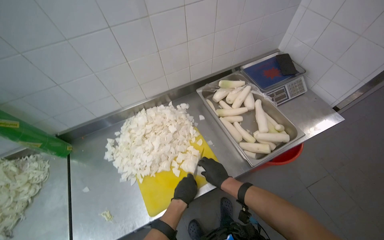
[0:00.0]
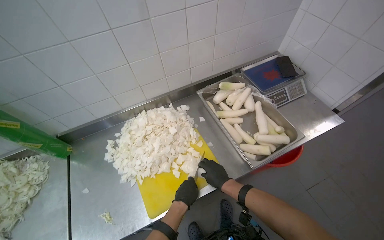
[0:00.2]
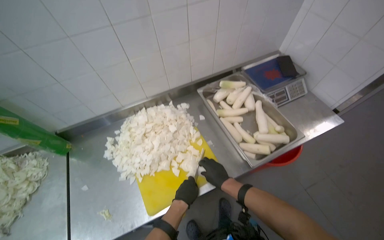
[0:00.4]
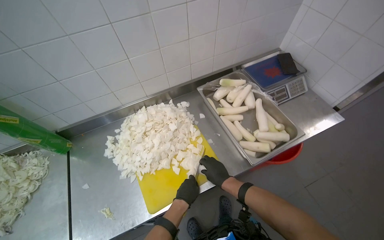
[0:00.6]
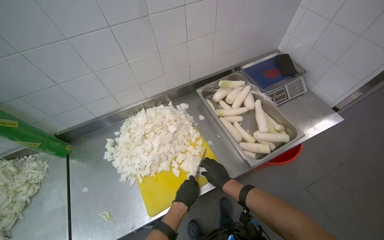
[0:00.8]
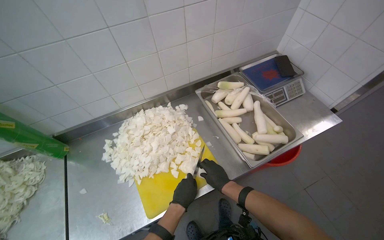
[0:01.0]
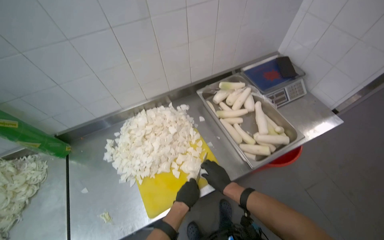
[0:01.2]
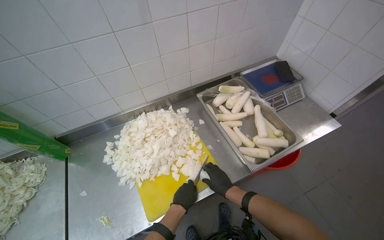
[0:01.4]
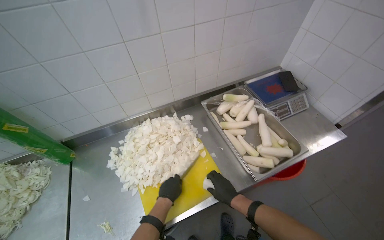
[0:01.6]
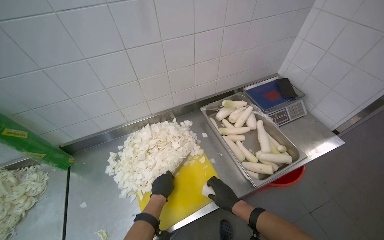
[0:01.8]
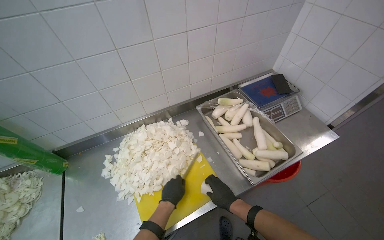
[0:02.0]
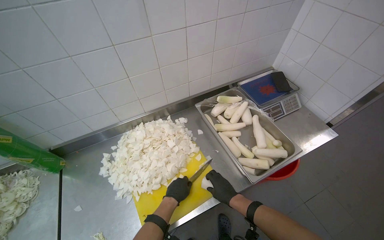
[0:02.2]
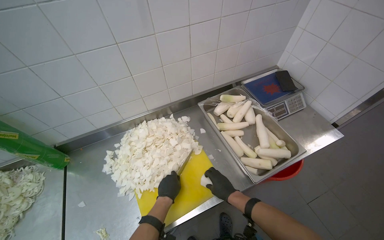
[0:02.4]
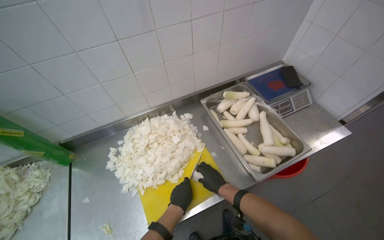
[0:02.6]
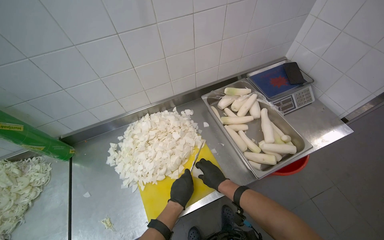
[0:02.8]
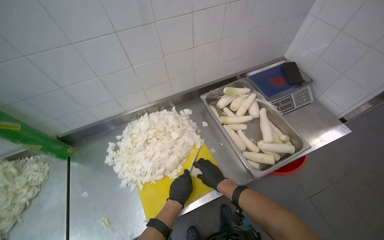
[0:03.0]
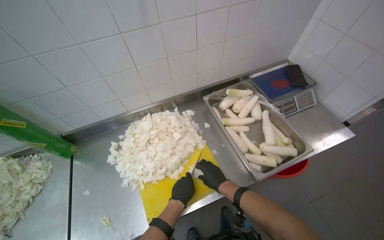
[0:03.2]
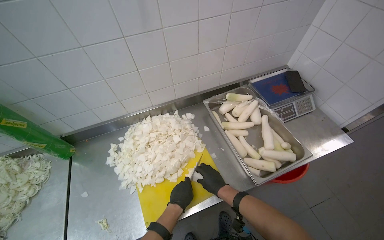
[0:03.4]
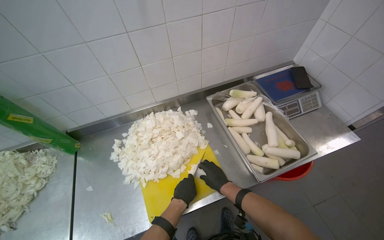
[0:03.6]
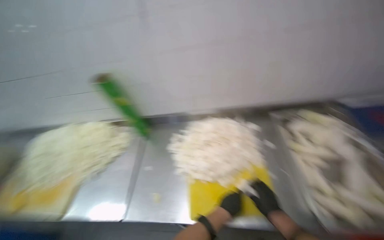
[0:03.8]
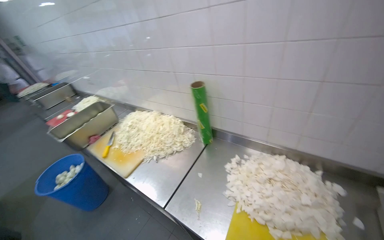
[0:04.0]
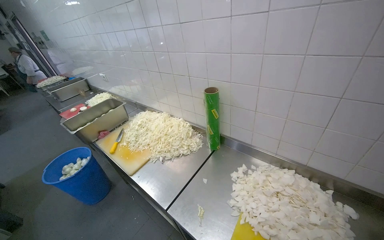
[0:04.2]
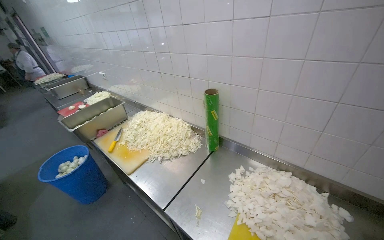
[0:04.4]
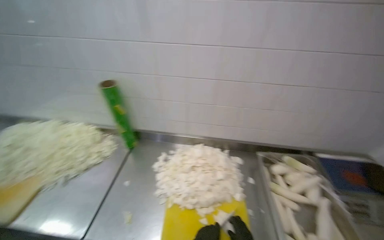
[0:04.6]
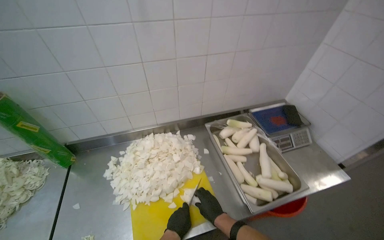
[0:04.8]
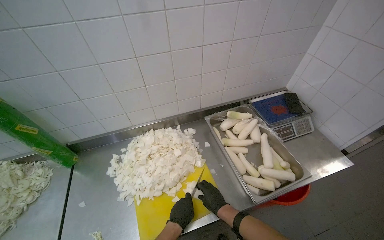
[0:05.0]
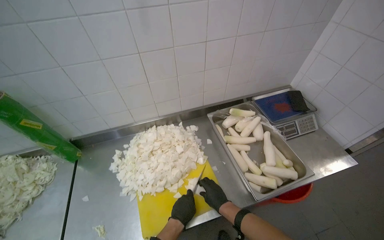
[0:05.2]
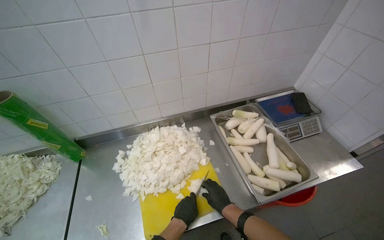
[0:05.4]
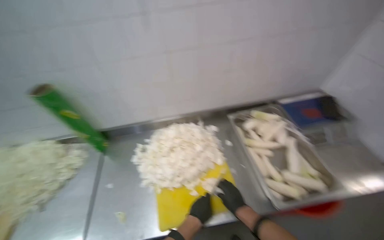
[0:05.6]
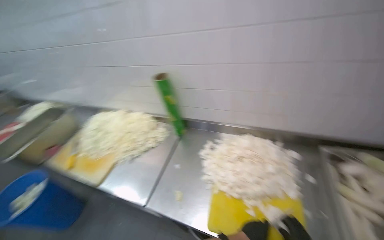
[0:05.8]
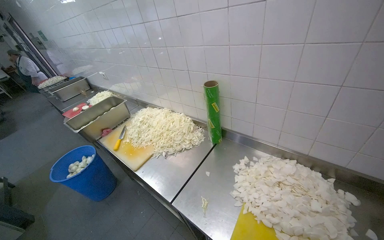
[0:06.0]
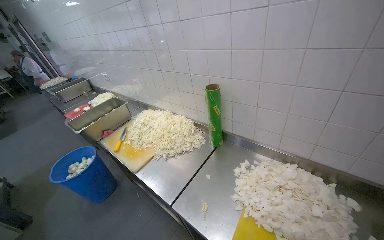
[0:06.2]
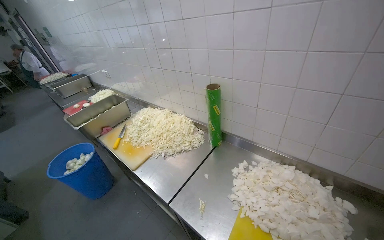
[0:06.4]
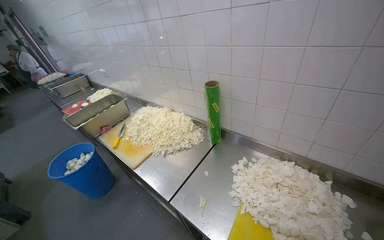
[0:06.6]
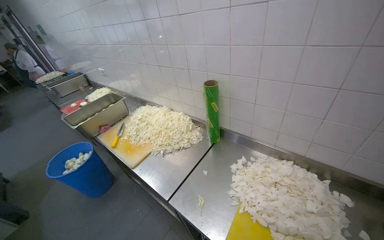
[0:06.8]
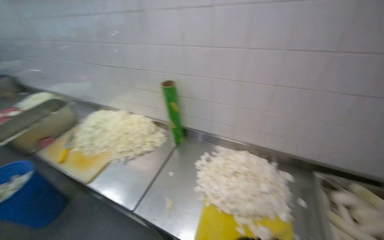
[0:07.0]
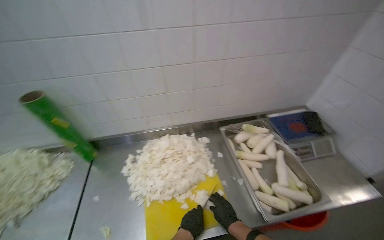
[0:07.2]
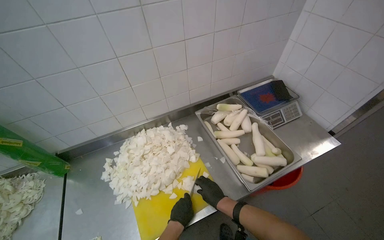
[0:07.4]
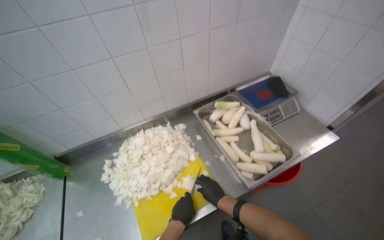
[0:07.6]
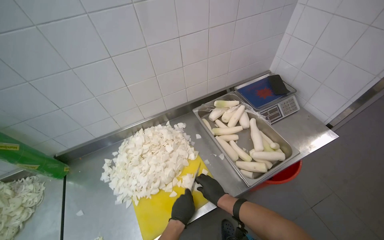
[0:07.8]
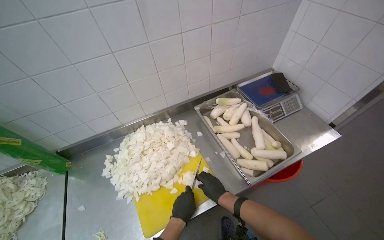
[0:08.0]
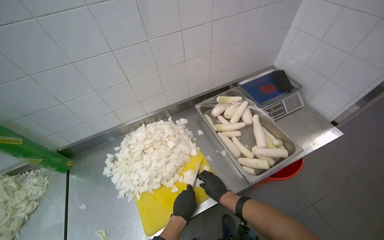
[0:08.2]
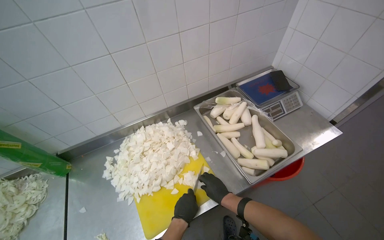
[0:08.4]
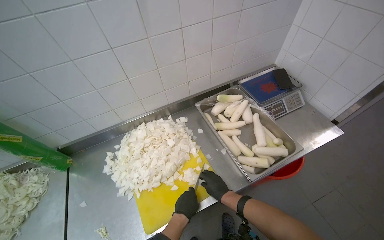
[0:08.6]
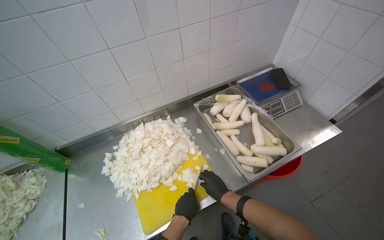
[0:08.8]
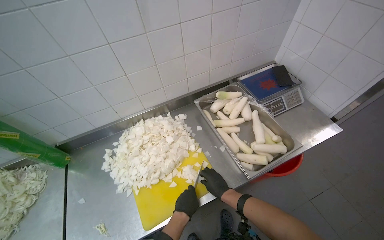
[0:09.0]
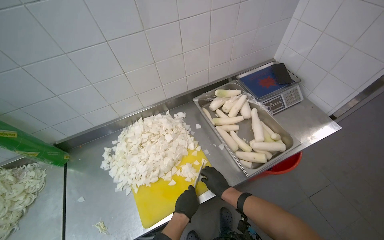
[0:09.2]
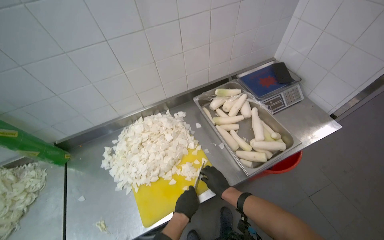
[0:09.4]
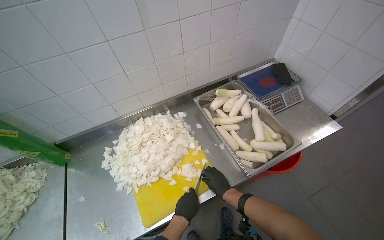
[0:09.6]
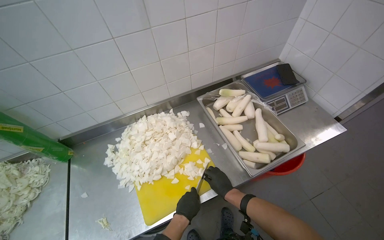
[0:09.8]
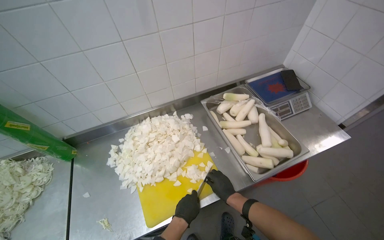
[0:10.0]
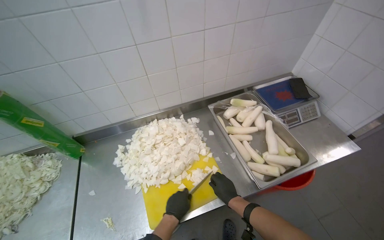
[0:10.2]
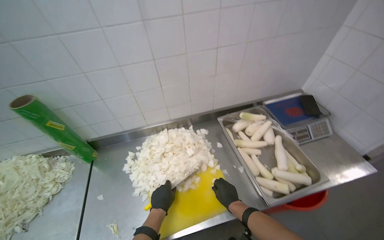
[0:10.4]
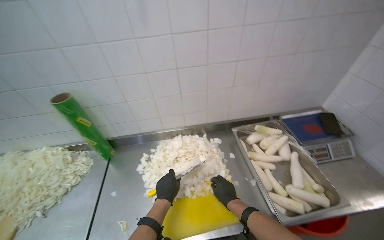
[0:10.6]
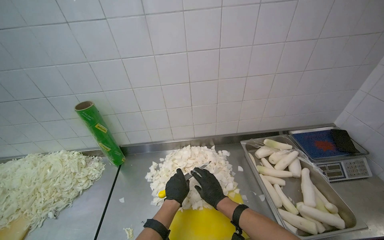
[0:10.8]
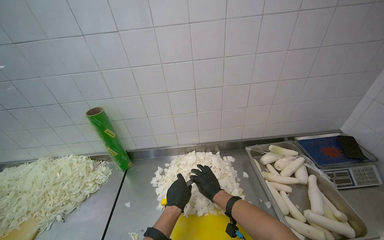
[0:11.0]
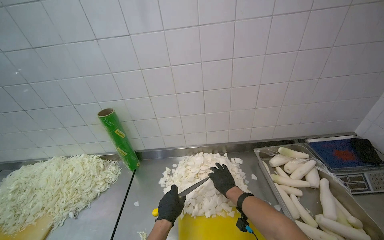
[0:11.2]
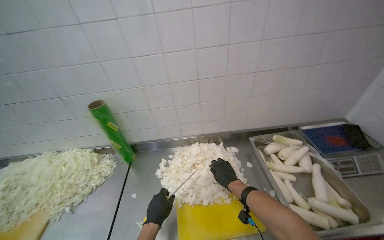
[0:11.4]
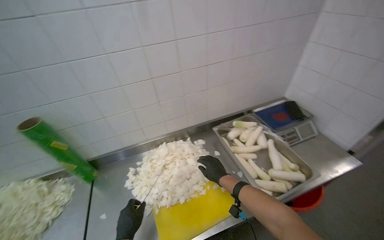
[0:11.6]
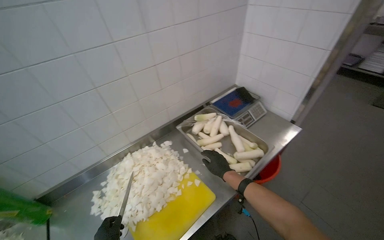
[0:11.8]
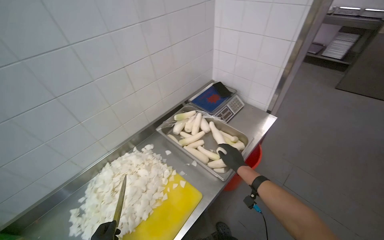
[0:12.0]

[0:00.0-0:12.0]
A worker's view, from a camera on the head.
Job: preparing food.
The whole recording: Chopping white radishes. The worker chops white radishes into small pieces on a yellow cutting board.
0:00.0 to 0:01.6: The hands are busy where they are.
0:01.6 to 0:03.0: The hands stay close to where they were, moving slightly.
0:03.0 to 0:04.4: The wearer looks roughly 60 degrees further to the left.
0:06.0 to 0:07.6: The wearer looks roughly 60 degrees further to the right.
0:09.0 to 0:10.4: The left hand goes some 15 cm to the left.
0:10.4 to 0:12.0: The wearer looks roughly 30 degrees further to the right.

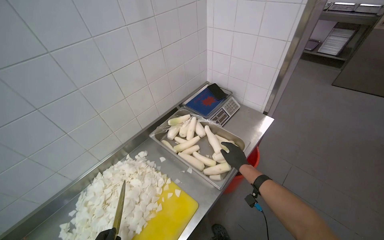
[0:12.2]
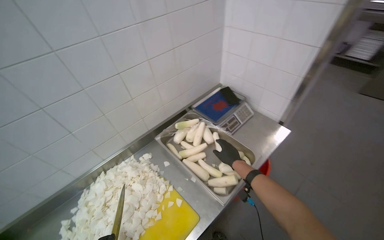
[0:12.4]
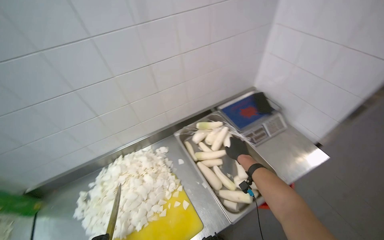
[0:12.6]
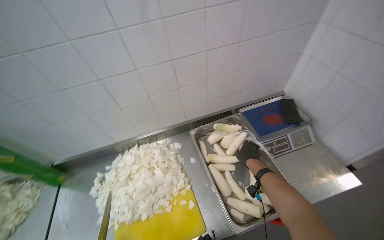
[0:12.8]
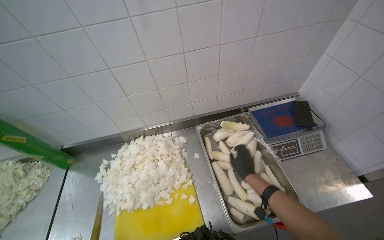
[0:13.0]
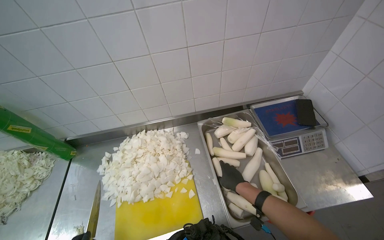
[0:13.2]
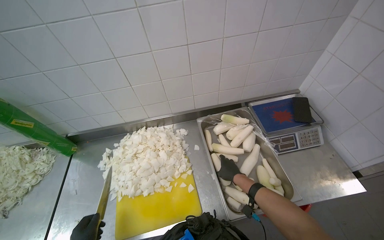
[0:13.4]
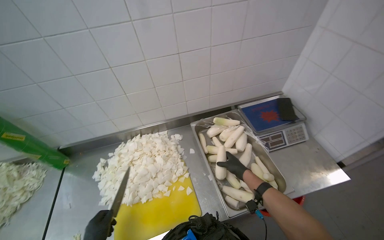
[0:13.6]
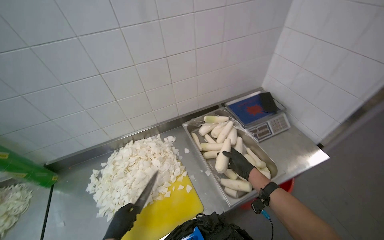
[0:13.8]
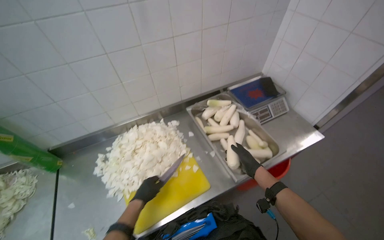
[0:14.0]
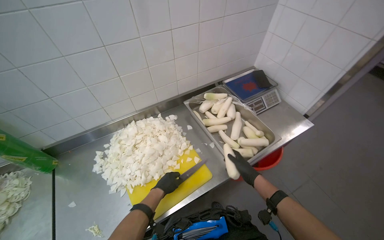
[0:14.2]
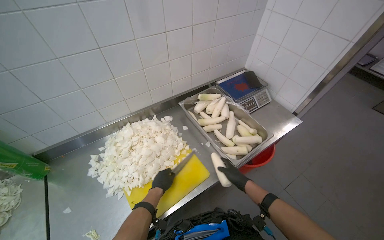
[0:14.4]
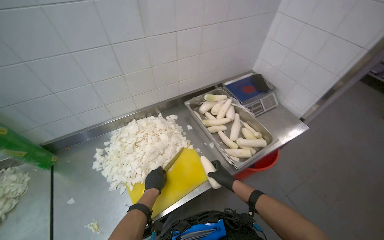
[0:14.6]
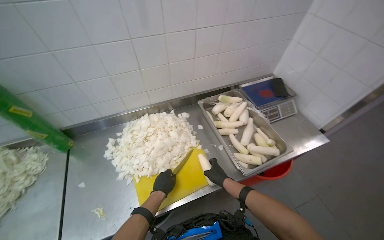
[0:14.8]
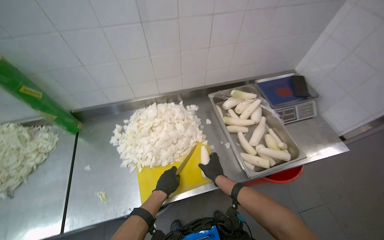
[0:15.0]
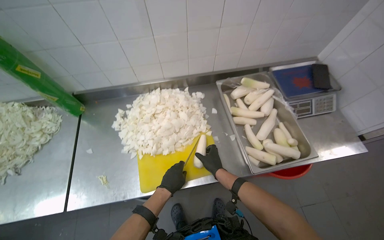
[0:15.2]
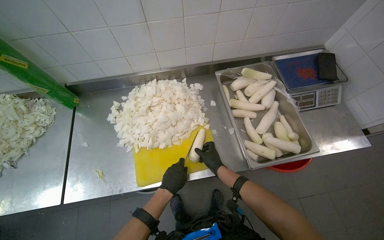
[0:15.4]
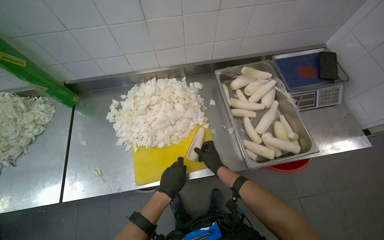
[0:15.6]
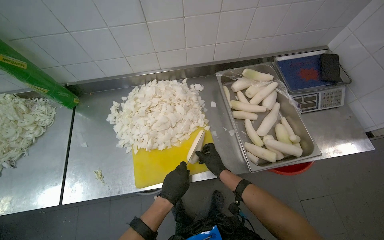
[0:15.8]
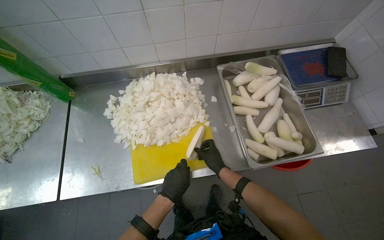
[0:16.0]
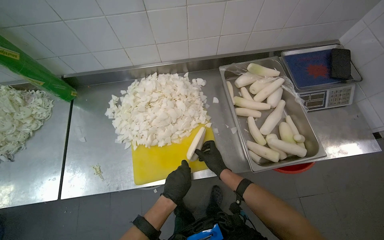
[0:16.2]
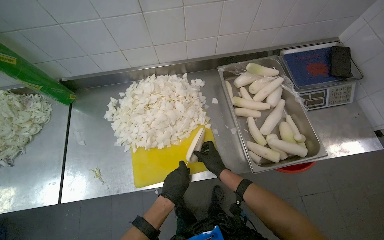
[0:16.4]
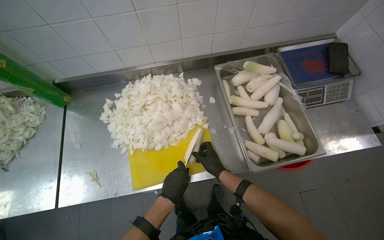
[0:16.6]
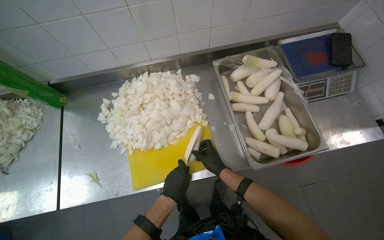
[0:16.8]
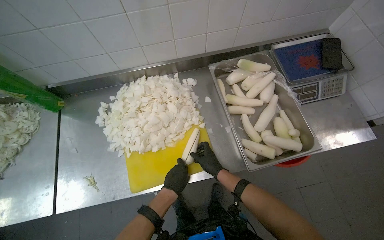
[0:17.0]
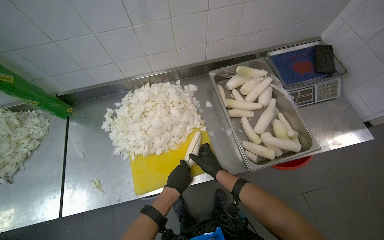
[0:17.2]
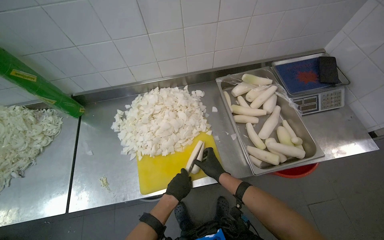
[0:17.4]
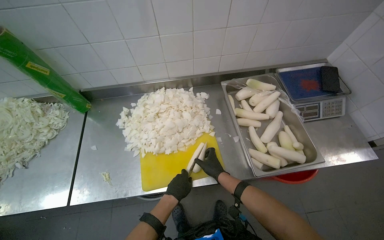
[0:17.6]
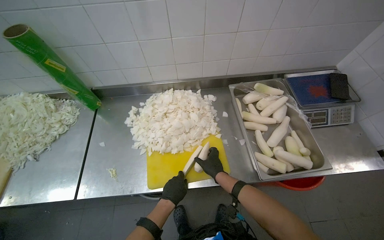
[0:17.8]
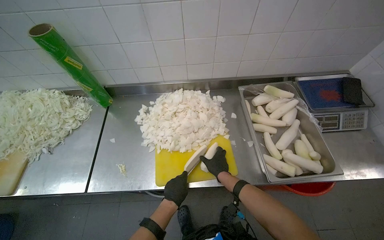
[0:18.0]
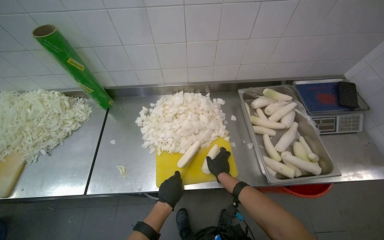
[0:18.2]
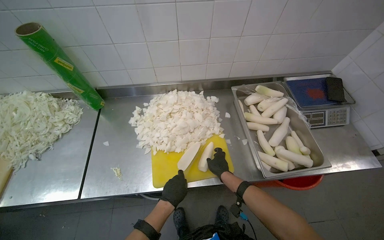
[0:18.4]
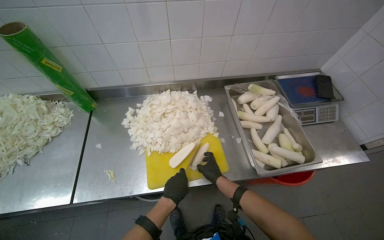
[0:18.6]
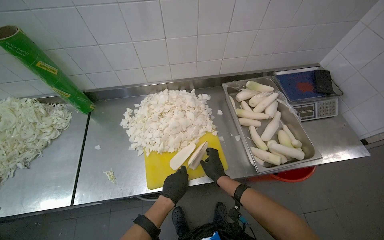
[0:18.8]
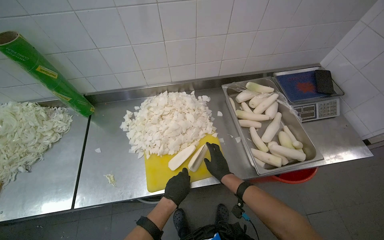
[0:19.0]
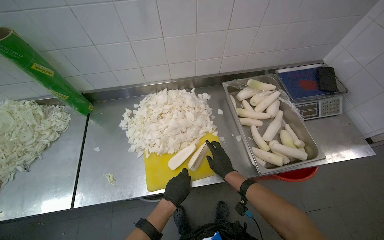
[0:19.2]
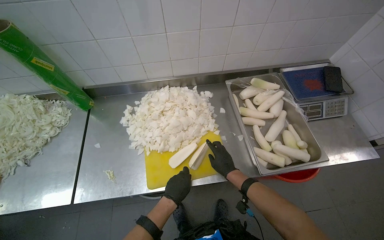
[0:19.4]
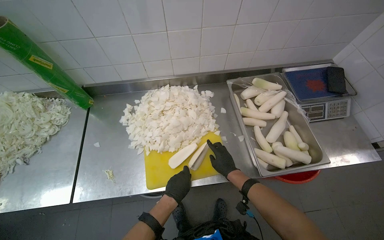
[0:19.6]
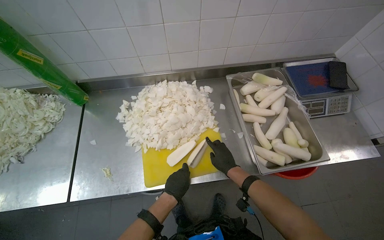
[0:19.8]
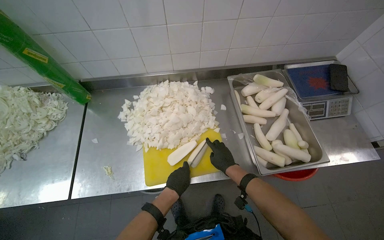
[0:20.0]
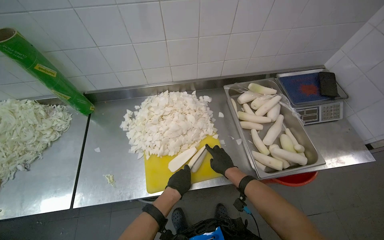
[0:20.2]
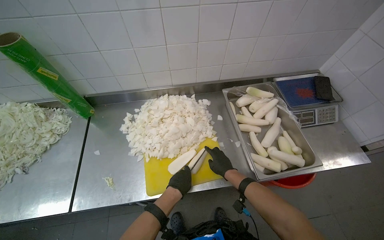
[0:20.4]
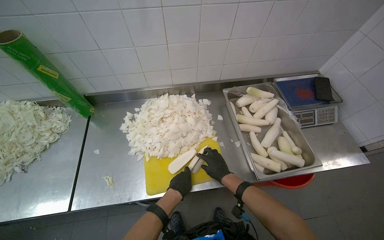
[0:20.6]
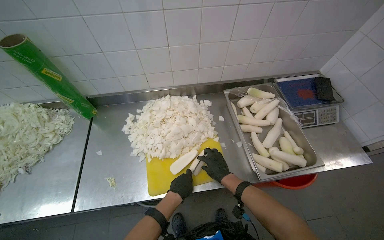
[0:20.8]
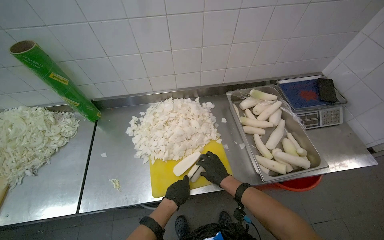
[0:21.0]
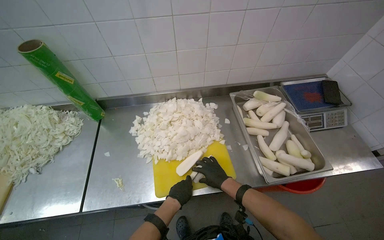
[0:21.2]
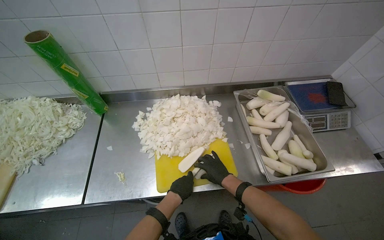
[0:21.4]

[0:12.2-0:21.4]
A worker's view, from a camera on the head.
Job: preparing food.
The whole recording: Chopping white radishes. The worker chops white radishes into small pieces on a yellow cutting board.
0:12.2 to 0:13.8: The head rotates some 25 degrees to the left.
0:13.8 to 0:15.2: The wearer looks about 15 degrees further downward. The left hand heads to the right, covering some 10 cm. The right hand is displaced to the left by approximately 20 cm.
0:15.2 to 0:16.8: The hands are busy where they are.
0:16.8 to 0:18.4: The camera pitches upward, by approximately 10 degrees.
0:18.4 to 0:21.4: The hands stay close to where they were, moving slightly.
